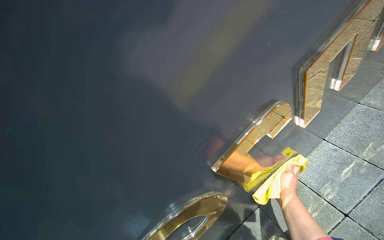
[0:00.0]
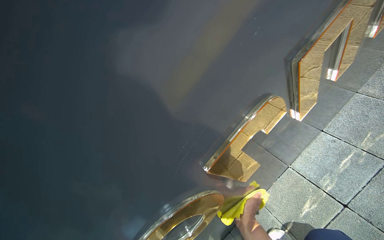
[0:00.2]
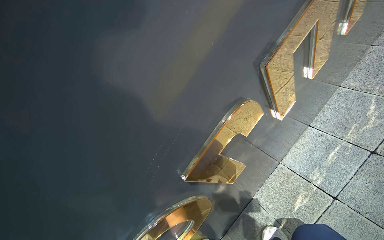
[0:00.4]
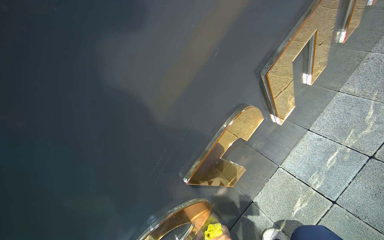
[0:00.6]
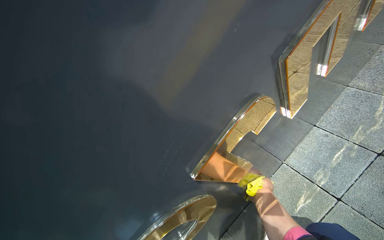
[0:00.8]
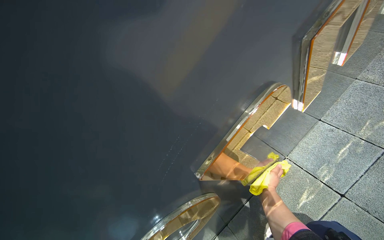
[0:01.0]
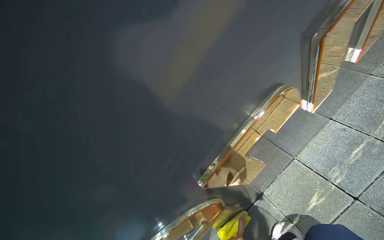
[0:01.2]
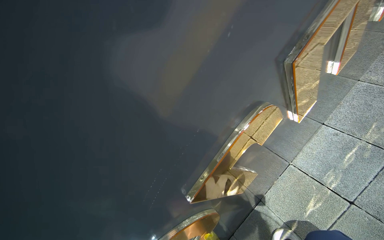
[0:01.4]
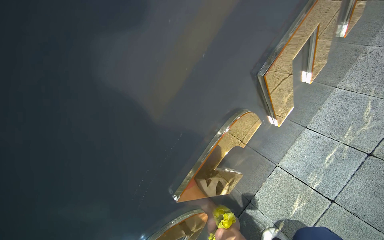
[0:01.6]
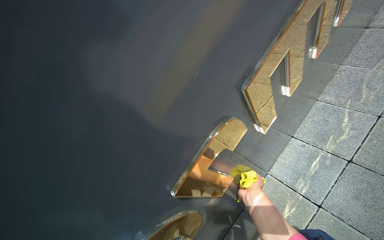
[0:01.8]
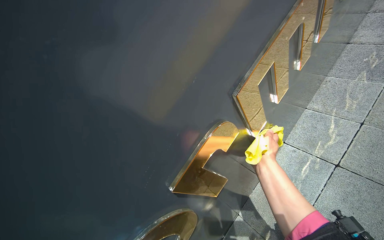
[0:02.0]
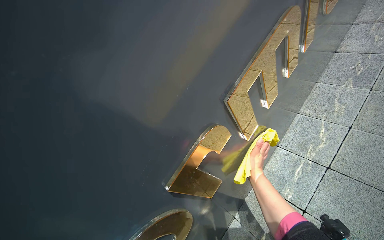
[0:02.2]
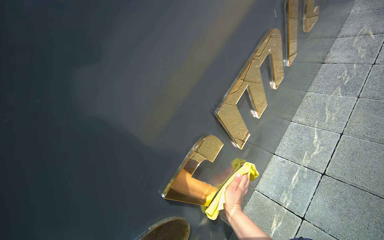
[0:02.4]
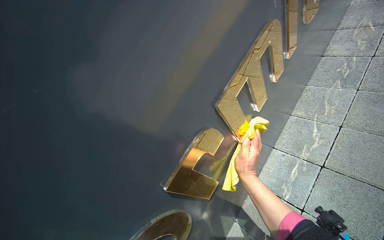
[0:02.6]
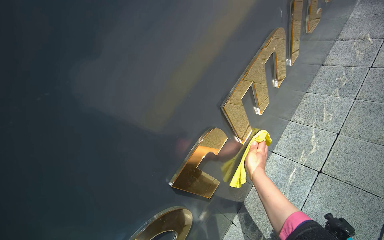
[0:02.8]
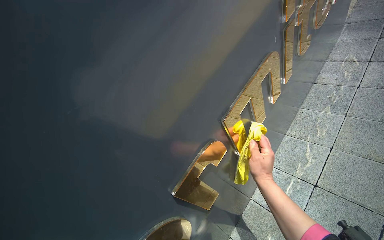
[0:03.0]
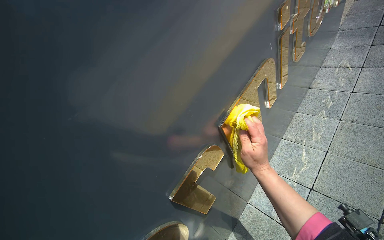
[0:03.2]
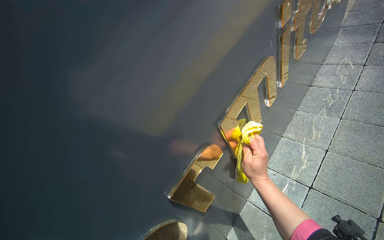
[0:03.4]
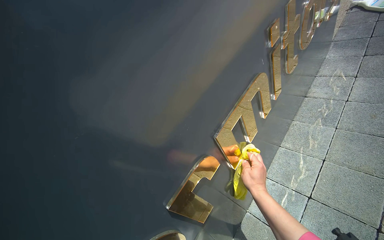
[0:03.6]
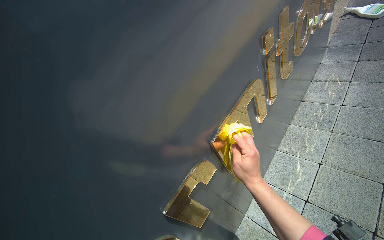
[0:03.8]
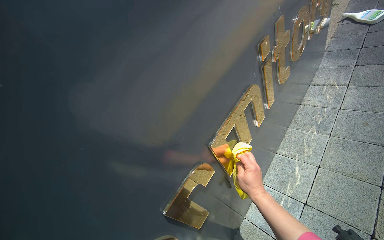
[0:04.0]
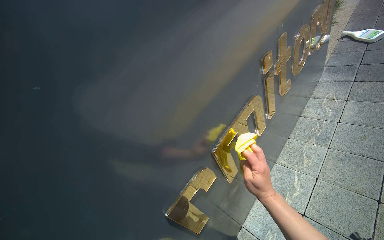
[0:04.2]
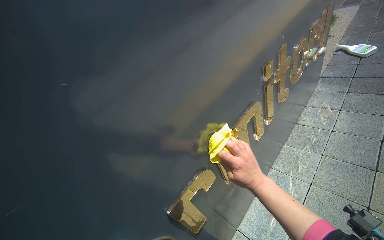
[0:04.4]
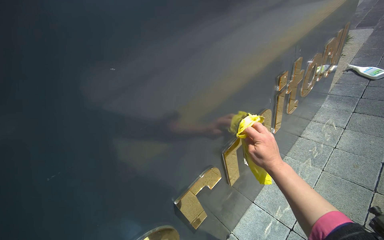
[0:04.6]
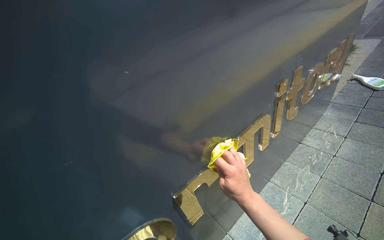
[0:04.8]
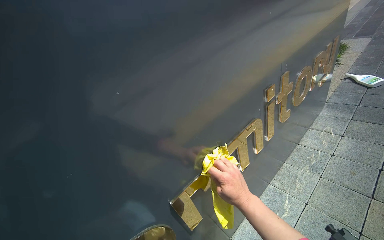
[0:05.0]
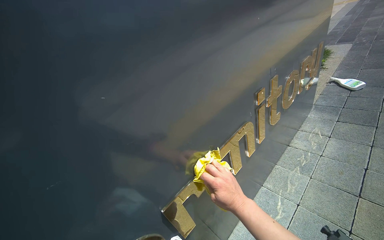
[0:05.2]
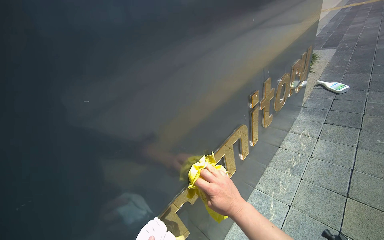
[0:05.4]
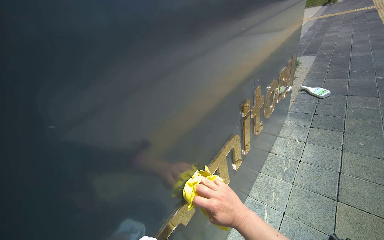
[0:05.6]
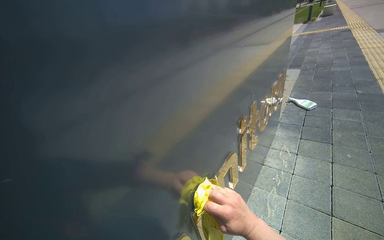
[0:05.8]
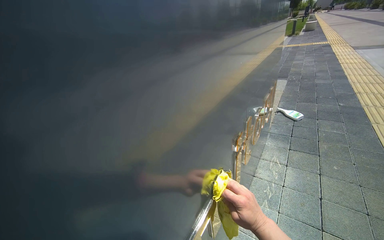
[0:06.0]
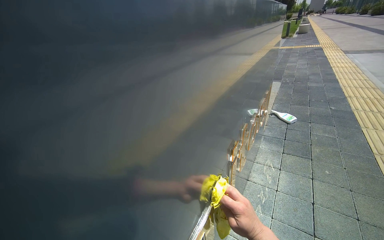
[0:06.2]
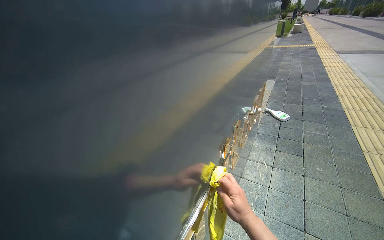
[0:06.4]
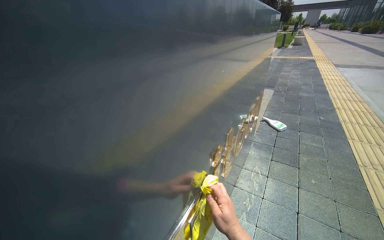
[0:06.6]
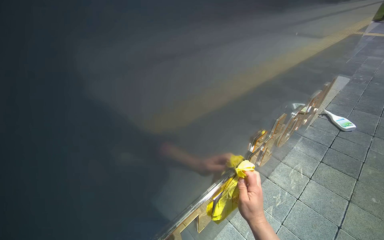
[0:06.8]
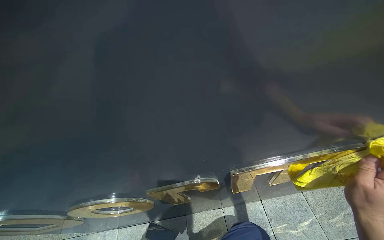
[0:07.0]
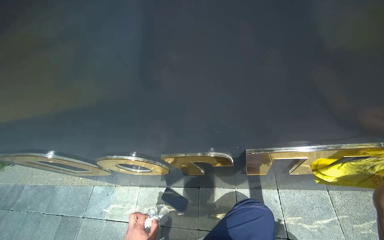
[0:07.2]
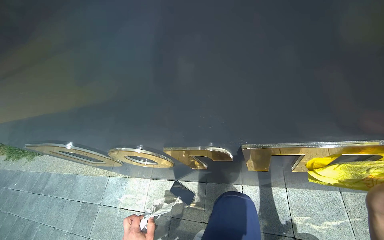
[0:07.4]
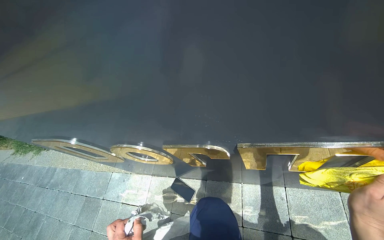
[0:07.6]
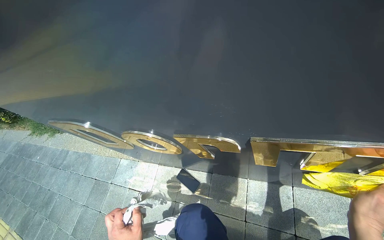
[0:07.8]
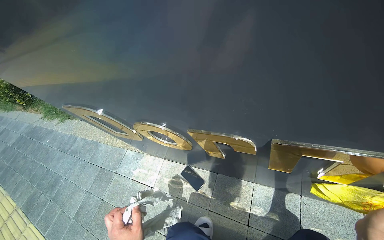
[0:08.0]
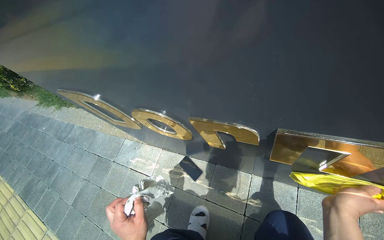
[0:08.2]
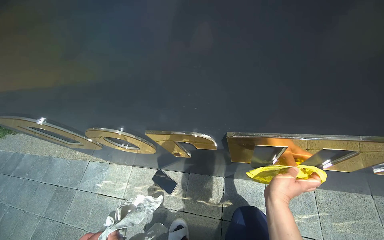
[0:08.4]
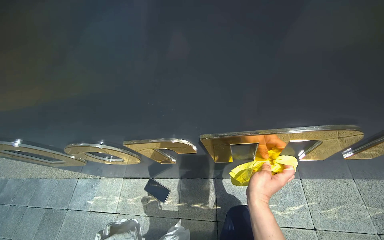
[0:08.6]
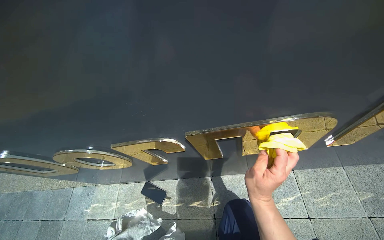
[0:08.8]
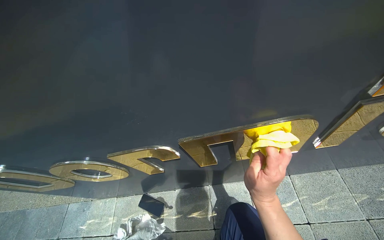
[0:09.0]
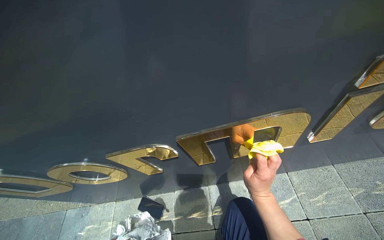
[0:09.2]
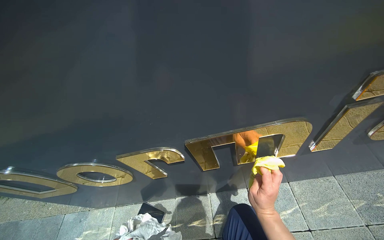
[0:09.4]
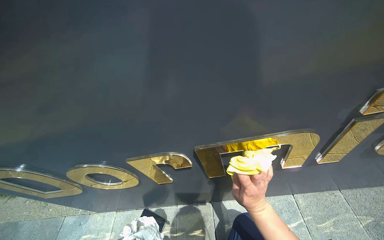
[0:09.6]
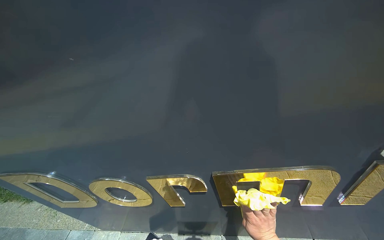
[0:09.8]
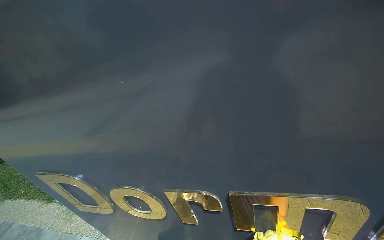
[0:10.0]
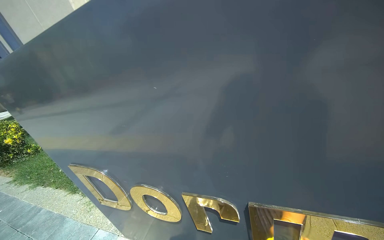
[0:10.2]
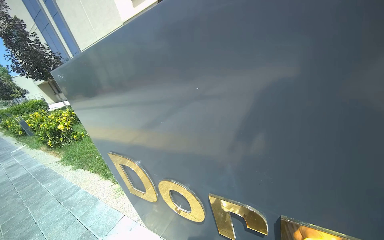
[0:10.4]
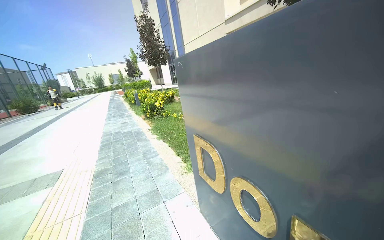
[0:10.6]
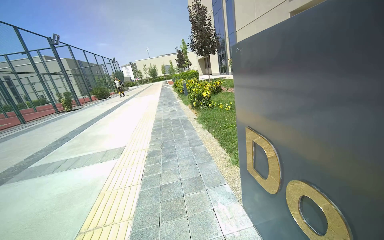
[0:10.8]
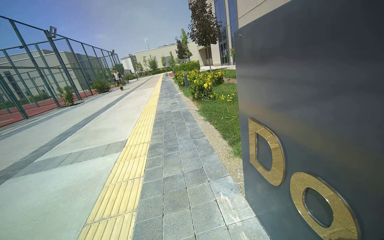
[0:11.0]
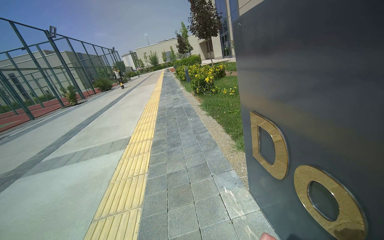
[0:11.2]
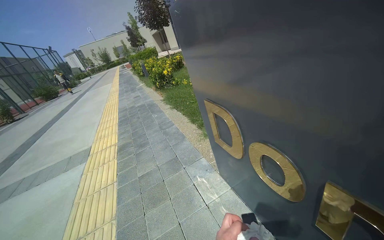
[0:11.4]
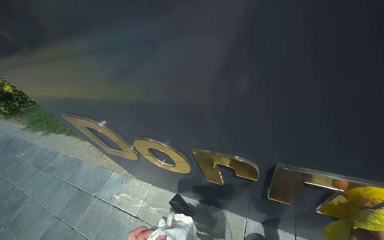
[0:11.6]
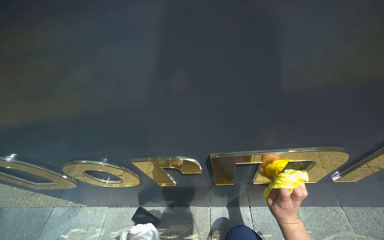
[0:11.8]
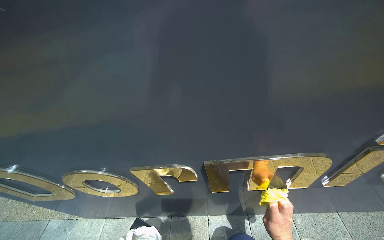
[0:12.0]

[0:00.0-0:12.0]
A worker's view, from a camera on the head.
Job: wiping surfaces.
The whole recording: Cleaning dormitory sign. The worker cleans the golden letters and top surface of the dormitory sign with a cloth and spray.
0:00.0 to 0:01.6: The right hand swings nearer and farther, roughly 20 cm each way, with 2 reversals.
0:01.6 to 0:03.0: The camera pitches upward, by about 20 degrees. The right hand moves up the picture and nearer to the camera, roughly 35 cm.
0:04.4 to 0:06.0: The camera sweeps to the right, by about 15 degrees.
0:06.0 to 0:07.6: The wearer's head swings roughly 45 degrees to the left. The view tilts approximately 20 degrees downward.
0:09.0 to 0:10.4: The head rotates approximately 35 degrees to the left. The view tilts about 25 degrees upward.
0:10.4 to 0:12.0: The wearer looks about 35 degrees further to the right.

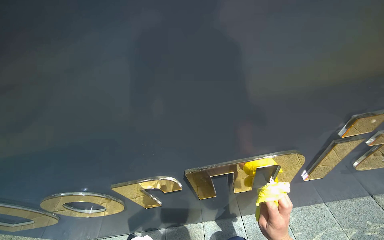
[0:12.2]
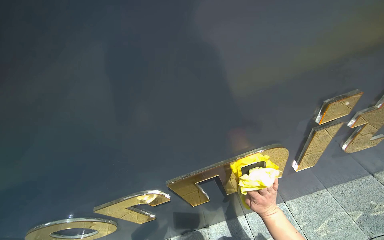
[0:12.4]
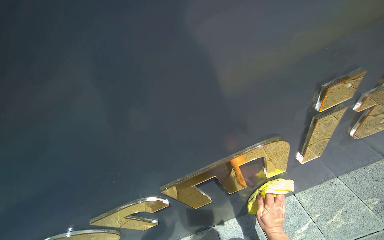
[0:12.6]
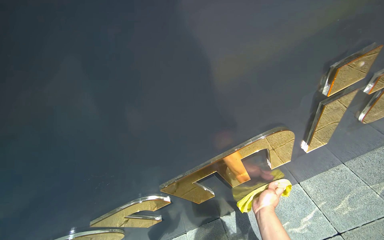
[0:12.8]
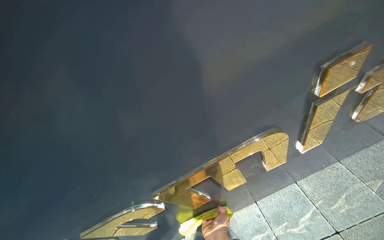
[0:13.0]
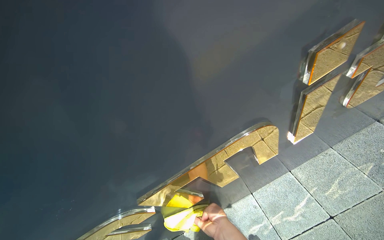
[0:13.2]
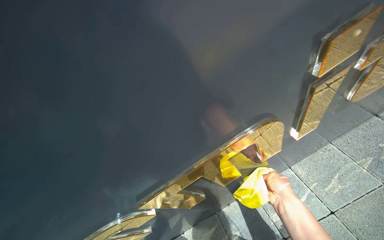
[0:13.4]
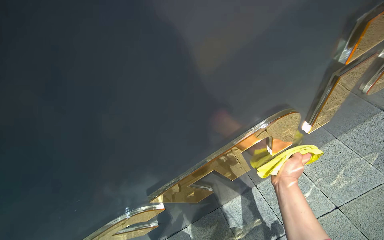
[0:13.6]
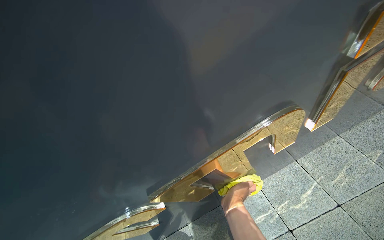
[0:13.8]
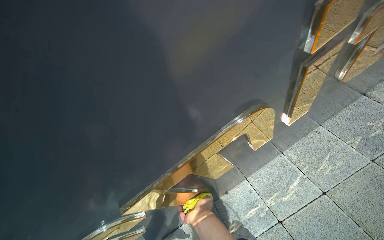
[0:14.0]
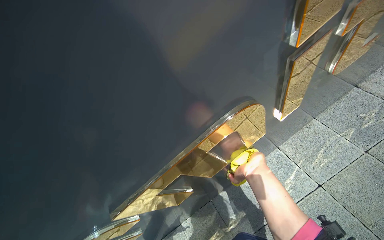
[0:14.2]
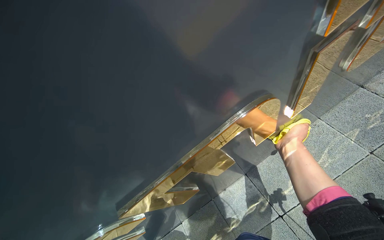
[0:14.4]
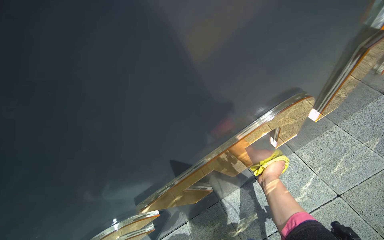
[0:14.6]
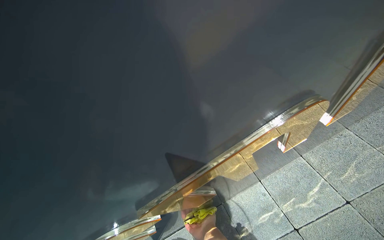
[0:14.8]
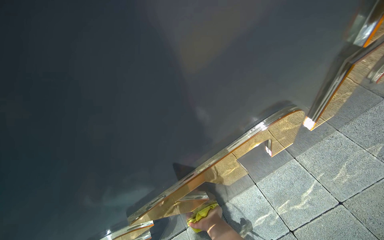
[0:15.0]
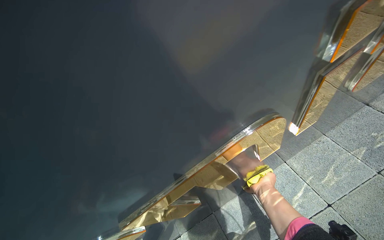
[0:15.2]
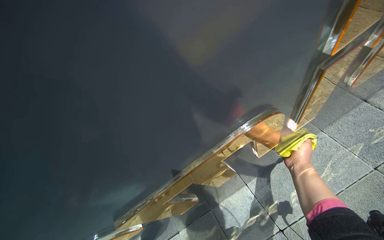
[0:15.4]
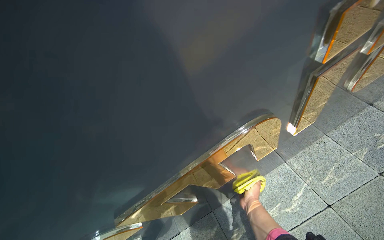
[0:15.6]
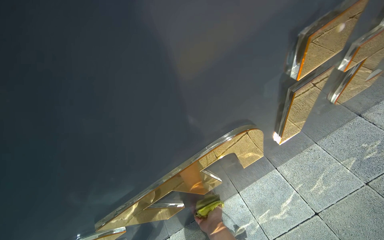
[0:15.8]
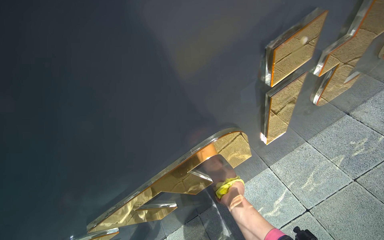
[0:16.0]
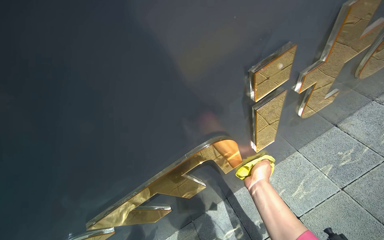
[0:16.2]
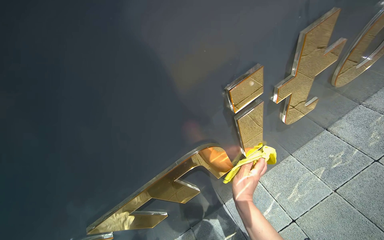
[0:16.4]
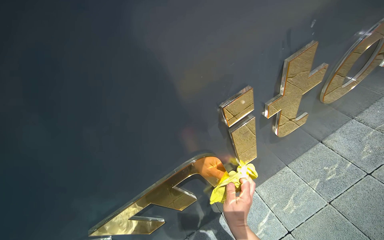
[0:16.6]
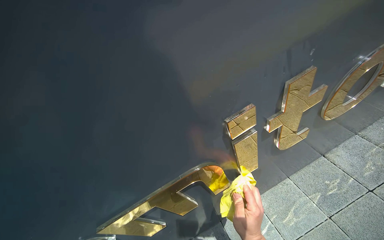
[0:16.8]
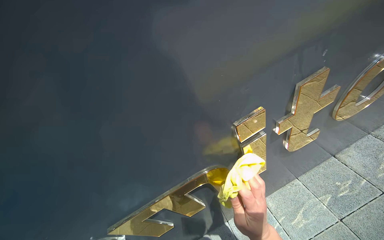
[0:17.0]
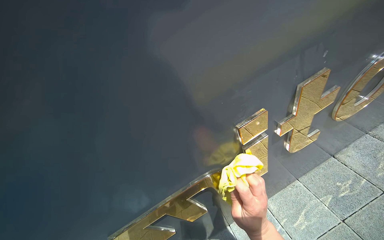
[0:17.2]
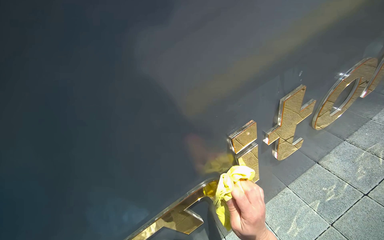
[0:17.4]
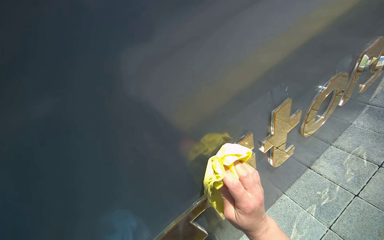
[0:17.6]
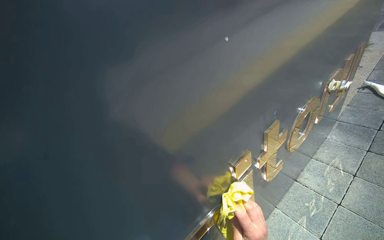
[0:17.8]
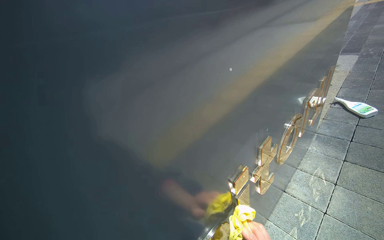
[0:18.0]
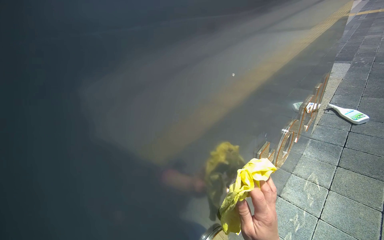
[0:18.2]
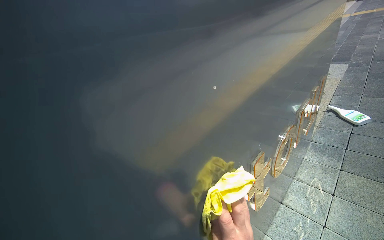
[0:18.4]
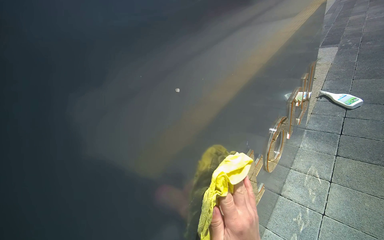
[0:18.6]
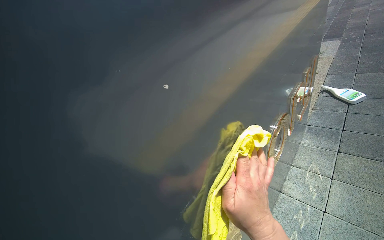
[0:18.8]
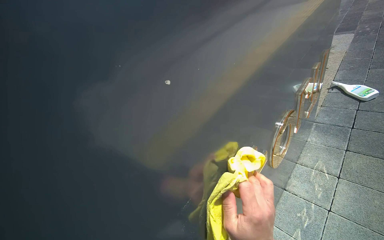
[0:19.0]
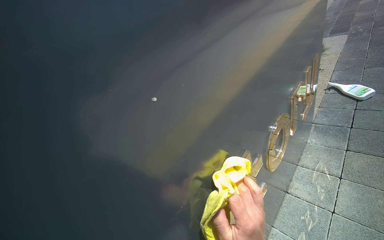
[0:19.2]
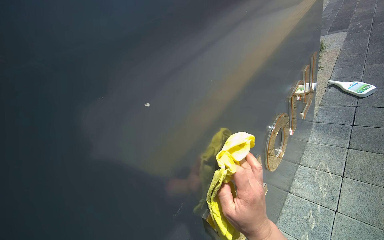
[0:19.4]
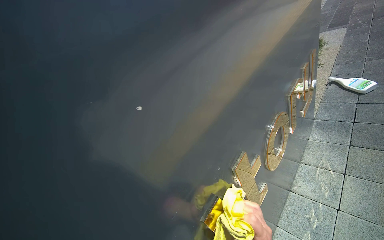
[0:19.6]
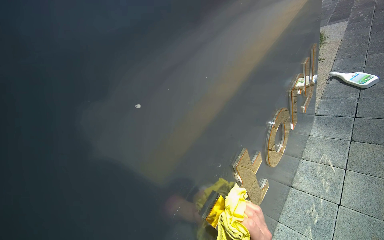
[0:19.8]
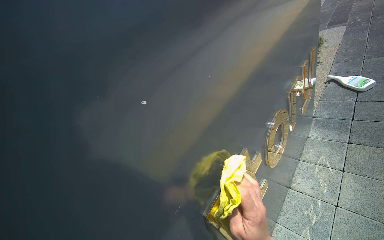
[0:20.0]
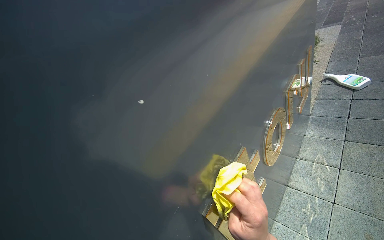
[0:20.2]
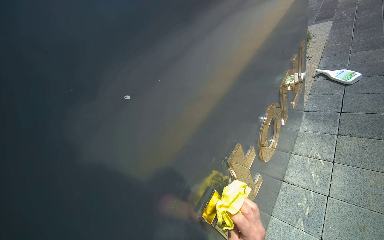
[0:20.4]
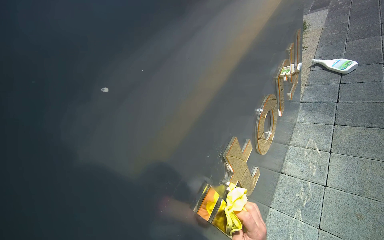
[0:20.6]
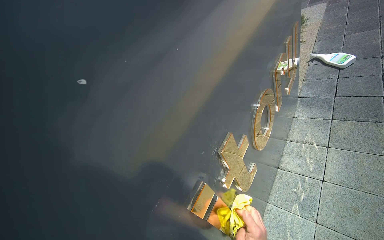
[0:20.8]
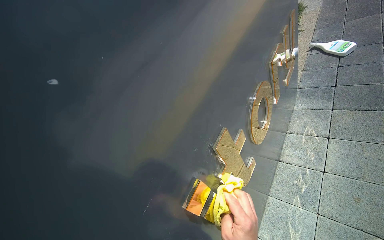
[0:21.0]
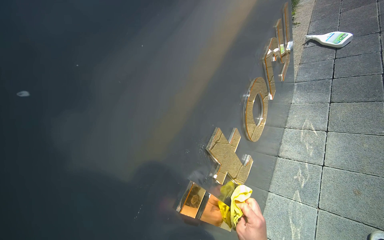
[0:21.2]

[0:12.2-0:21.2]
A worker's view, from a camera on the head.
Job: wiping surfaces.
The whole recording: Cleaning dormitory sign. The worker cleans the golden letters and top surface of the dormitory sign with a cloth and spray.
0:12.2 to 0:13.8: The right hand shifts about 15 cm farther from the camera, and moves roughly 20 cm to the left and comes back.
0:13.8 to 0:15.2: The right hand travels farther from the camera and back again, about 10 cm each way.
0:15.2 to 0:16.6: The right hand heads nearer to the camera, covering some 15 cm.
0:16.6 to 0:18.2: The view pans to the right by approximately 15 degrees. The view tilts roughly 25 degrees upward.
